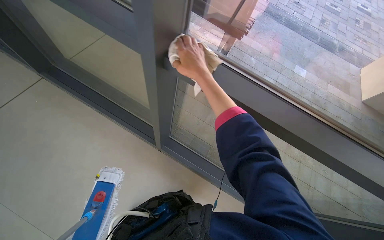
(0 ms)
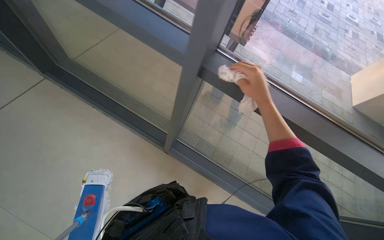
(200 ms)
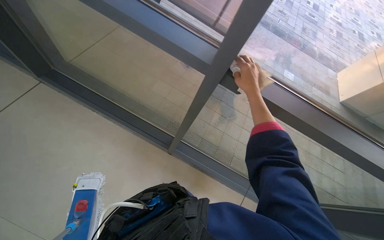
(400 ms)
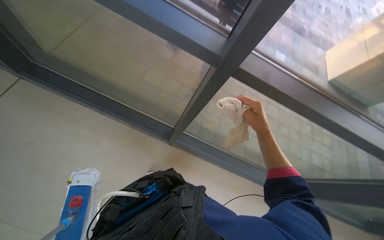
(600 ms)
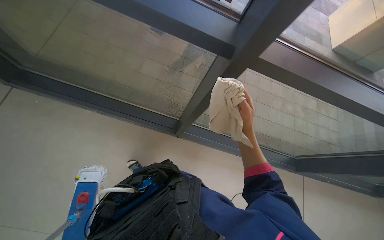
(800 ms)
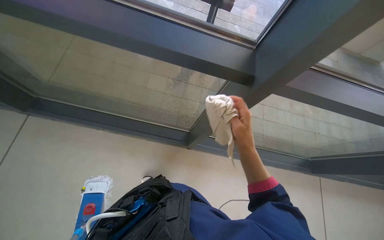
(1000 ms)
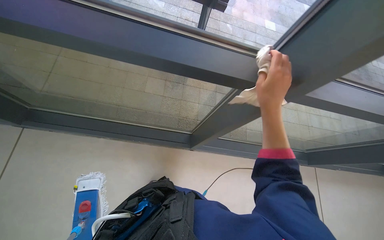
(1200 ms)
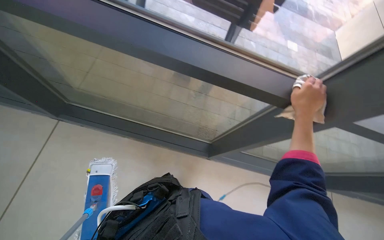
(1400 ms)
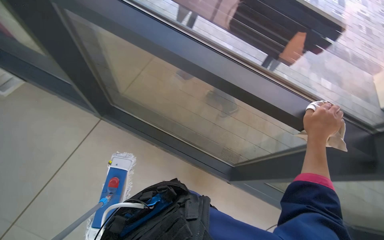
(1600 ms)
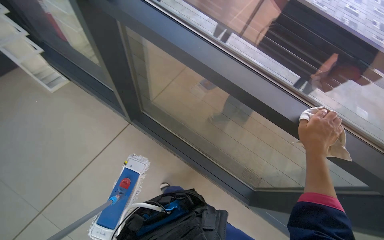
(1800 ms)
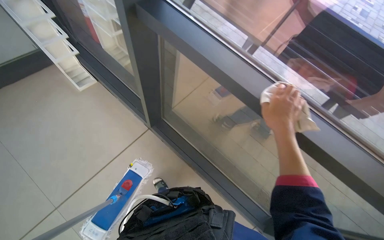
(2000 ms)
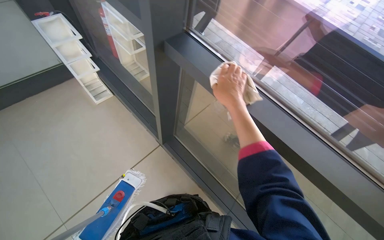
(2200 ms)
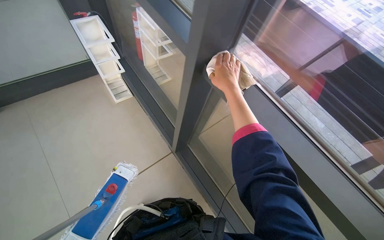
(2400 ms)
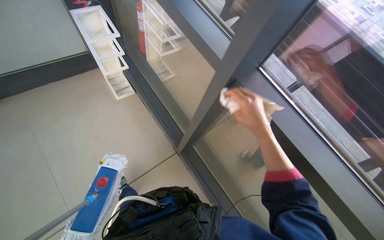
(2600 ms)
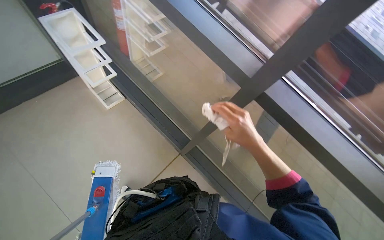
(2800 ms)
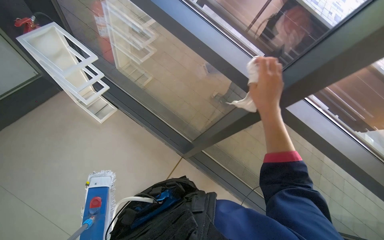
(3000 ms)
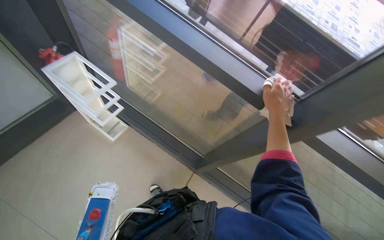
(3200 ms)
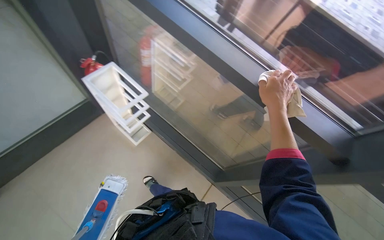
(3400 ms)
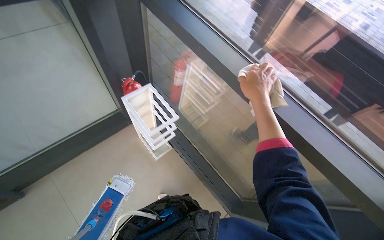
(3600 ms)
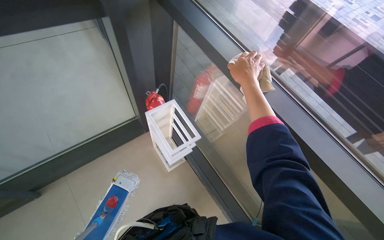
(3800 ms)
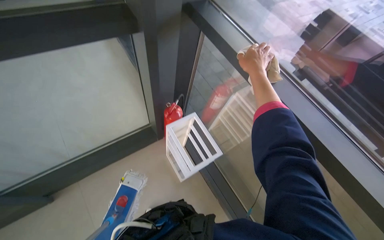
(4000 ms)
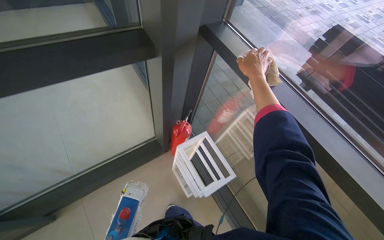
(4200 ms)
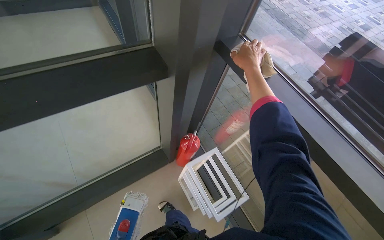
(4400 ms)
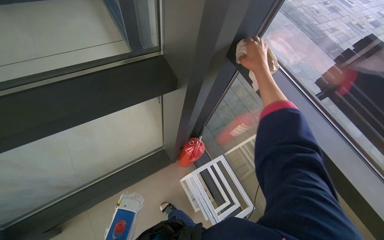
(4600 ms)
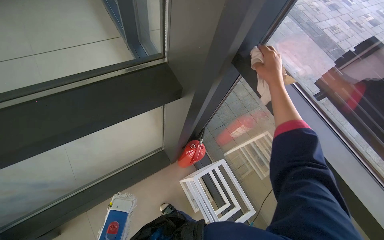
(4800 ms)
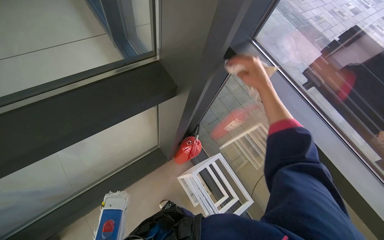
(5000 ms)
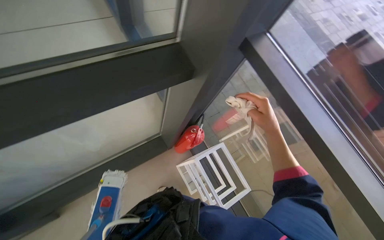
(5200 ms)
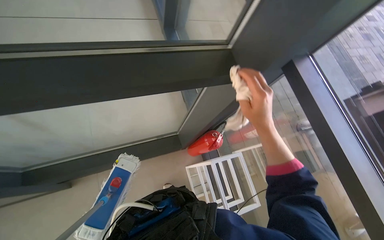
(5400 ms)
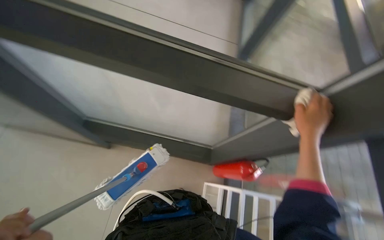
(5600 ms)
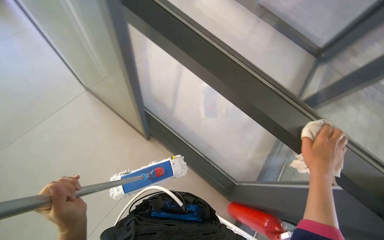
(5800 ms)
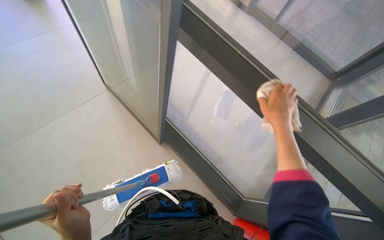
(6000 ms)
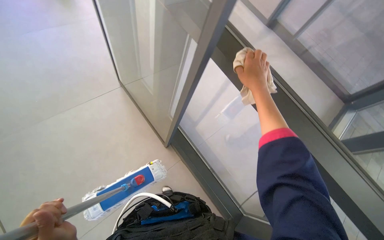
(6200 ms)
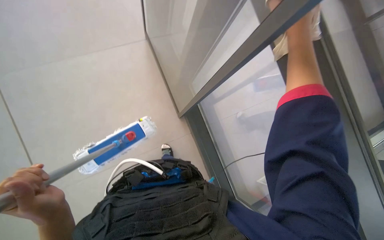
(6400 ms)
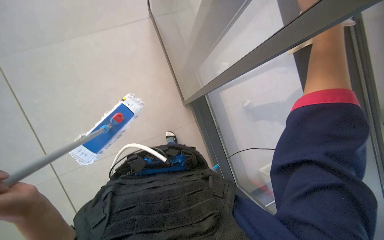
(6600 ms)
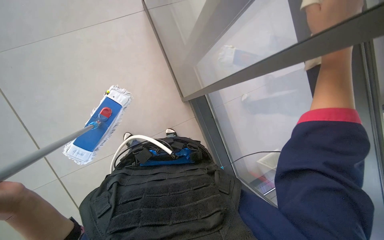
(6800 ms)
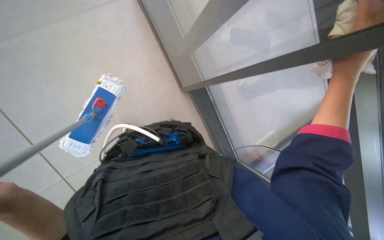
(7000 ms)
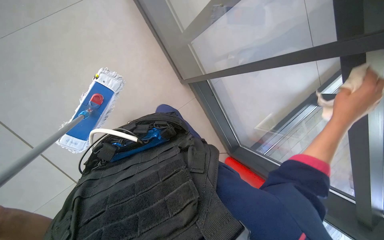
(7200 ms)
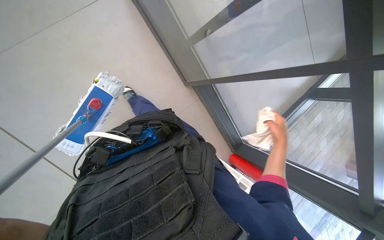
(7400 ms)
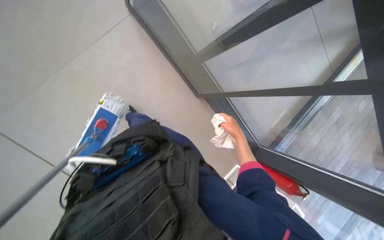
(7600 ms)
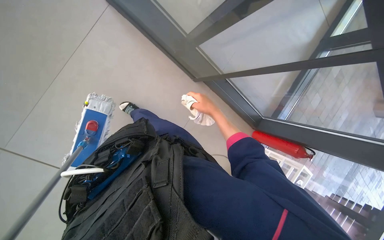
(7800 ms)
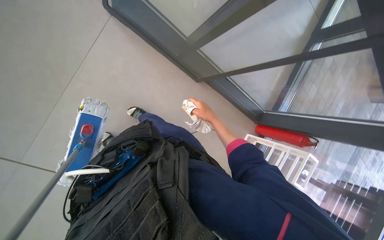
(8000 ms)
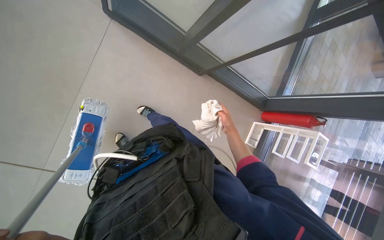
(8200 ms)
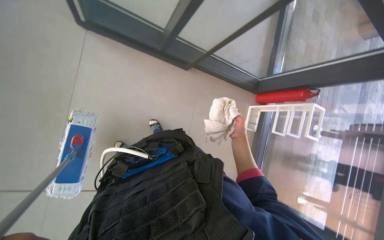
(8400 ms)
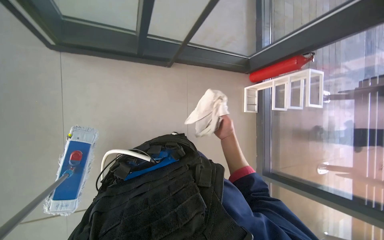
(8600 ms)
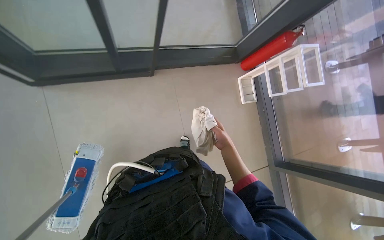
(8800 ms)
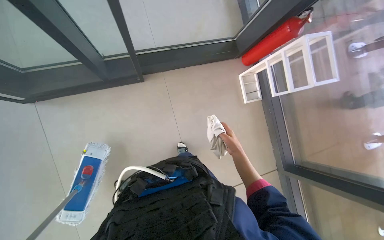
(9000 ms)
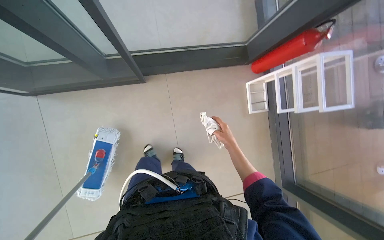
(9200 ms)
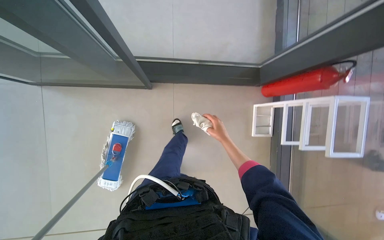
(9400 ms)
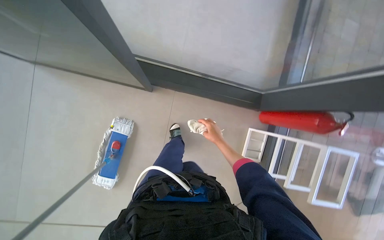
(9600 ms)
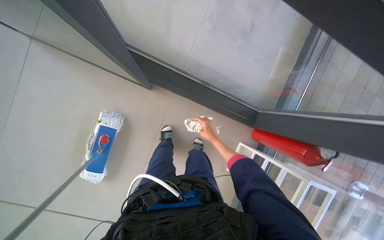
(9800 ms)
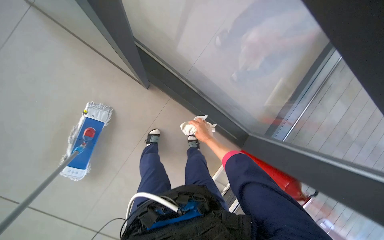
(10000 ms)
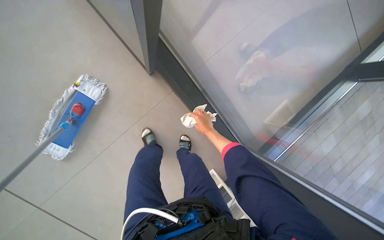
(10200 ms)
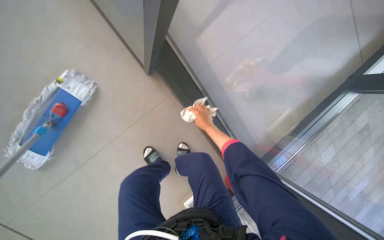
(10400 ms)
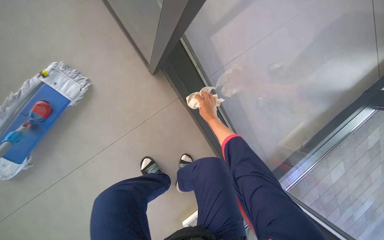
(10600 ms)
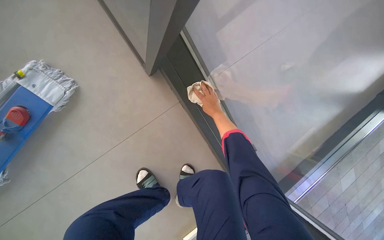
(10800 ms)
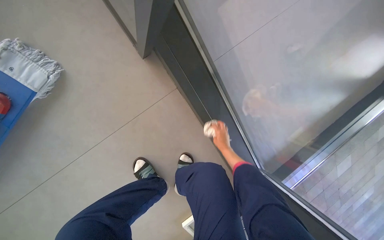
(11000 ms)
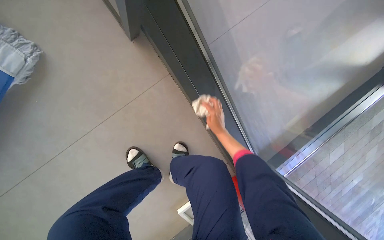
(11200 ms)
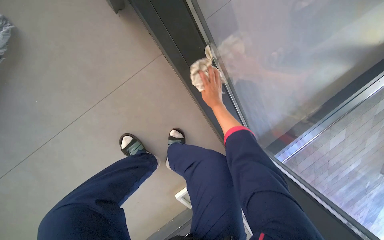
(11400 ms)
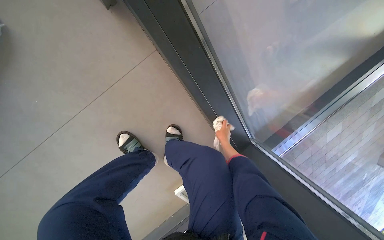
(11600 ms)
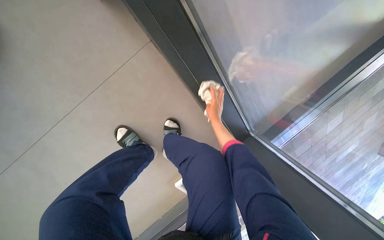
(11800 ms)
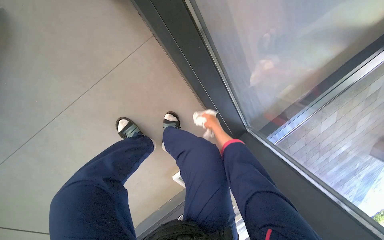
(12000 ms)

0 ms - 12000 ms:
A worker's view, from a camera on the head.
Job: cleaning windows.
The whole recording: Wiping windows with cloth. The worker wipes the window frames and glass with a cloth.
0 ms - 1600 ms: The right hand moves left and right over roughly 35 cm, changing direction 2 times.
1600 ms - 3000 ms: The right hand is displaced to the left by some 20 cm.
3000 ms - 4400 ms: The view swings some 40 degrees to the left. The wearer looks about 25 degrees further upward. The right hand shifts about 35 cm up the picture.
6000 ms - 7600 ms: The camera pitches downward, by about 30 degrees.
7600 ms - 9000 ms: The scene rotates counterclockwise by approximately 50 degrees.
9000 ms - 10400 ms: The camera pitches upward, by about 15 degrees. Everything in view rotates some 65 degrees clockwise.
10400 ms - 12000 ms: The view tilts approximately 20 degrees downward. The right hand swings up and down the picture, some 20 cm each way, with 3 reversals.

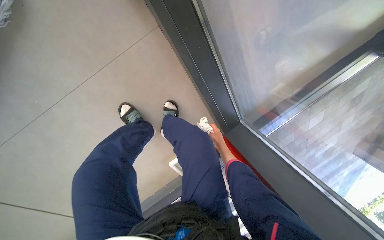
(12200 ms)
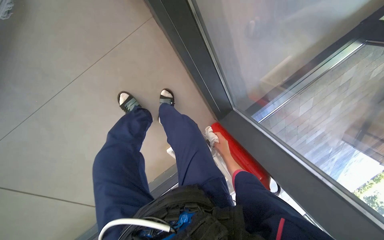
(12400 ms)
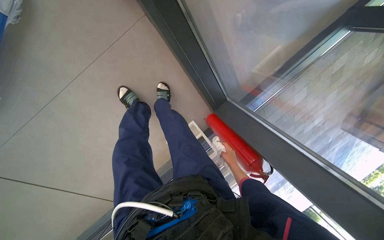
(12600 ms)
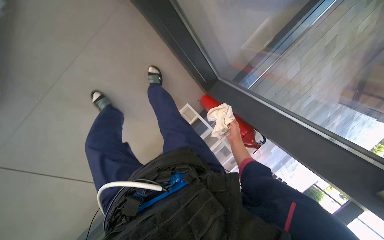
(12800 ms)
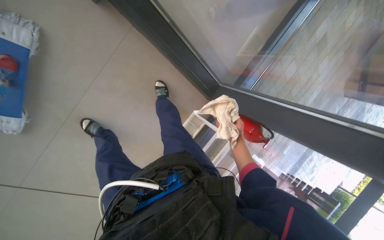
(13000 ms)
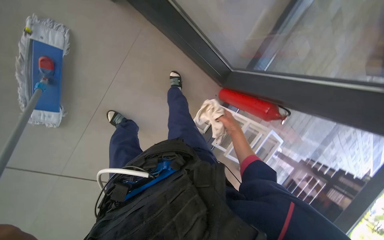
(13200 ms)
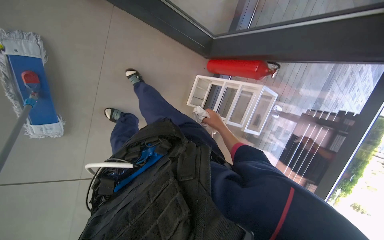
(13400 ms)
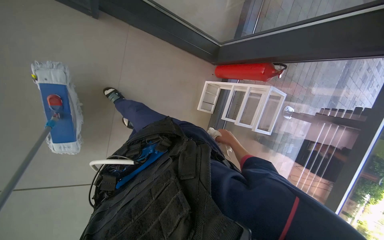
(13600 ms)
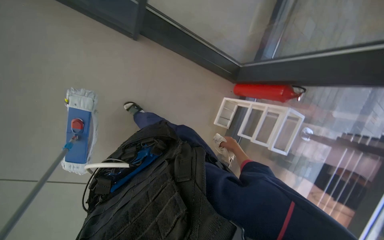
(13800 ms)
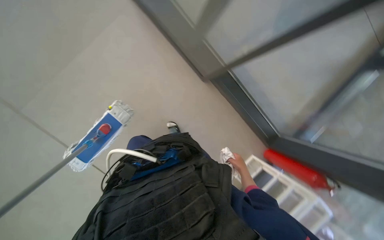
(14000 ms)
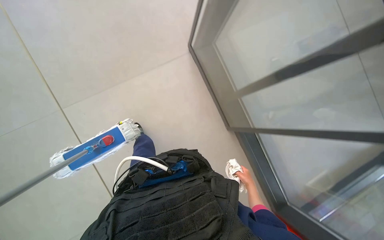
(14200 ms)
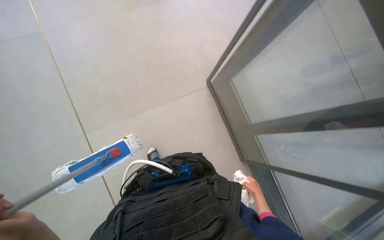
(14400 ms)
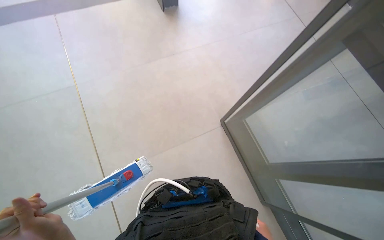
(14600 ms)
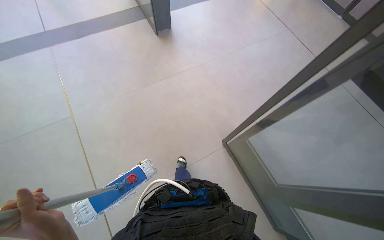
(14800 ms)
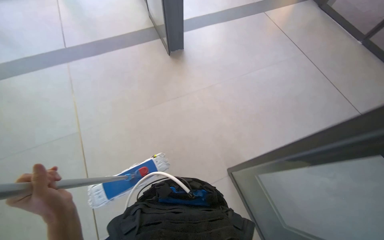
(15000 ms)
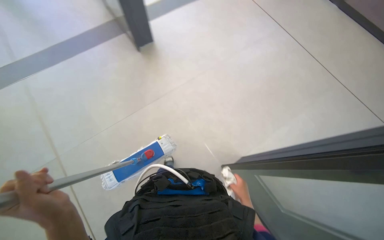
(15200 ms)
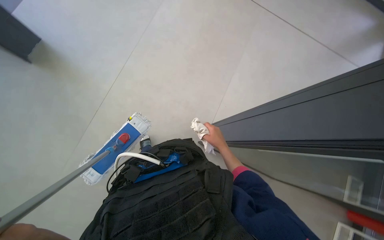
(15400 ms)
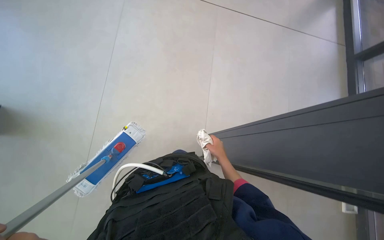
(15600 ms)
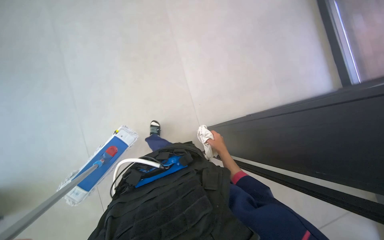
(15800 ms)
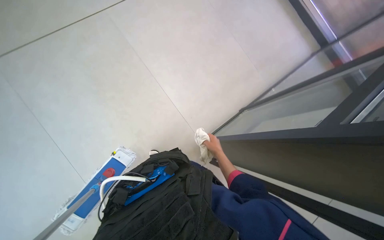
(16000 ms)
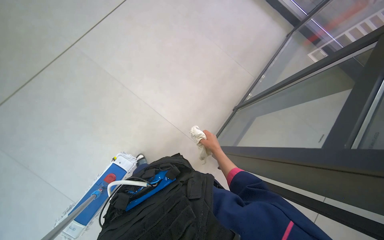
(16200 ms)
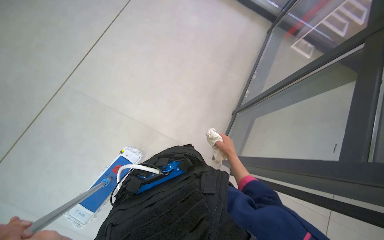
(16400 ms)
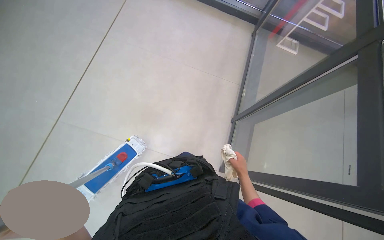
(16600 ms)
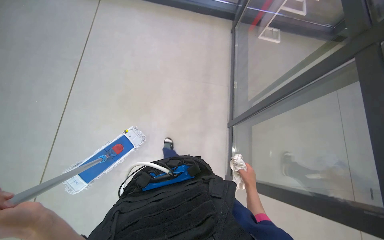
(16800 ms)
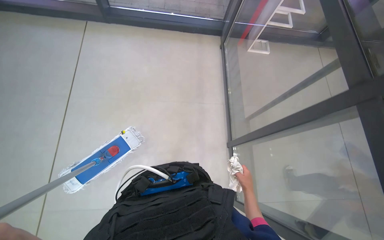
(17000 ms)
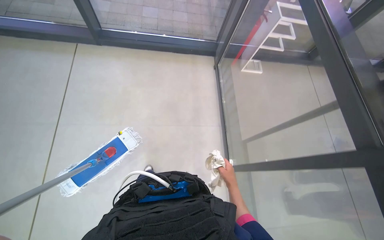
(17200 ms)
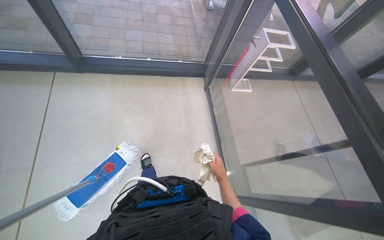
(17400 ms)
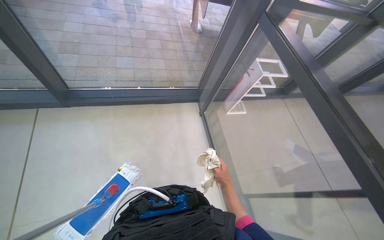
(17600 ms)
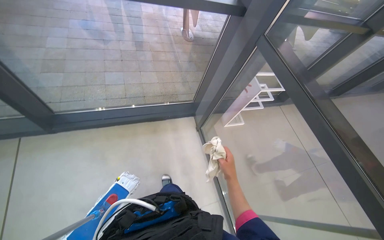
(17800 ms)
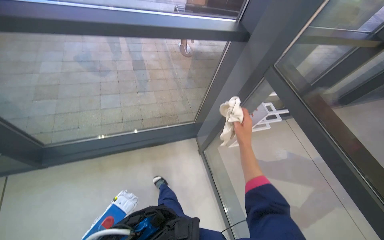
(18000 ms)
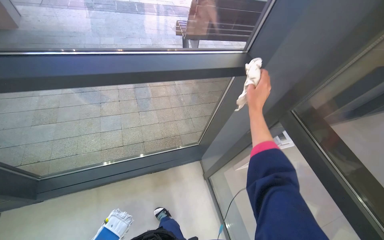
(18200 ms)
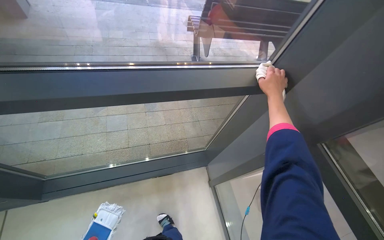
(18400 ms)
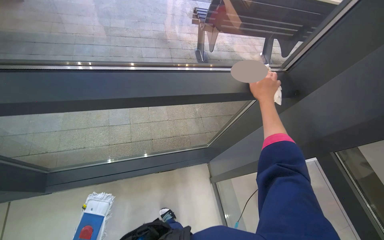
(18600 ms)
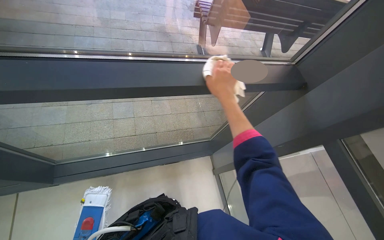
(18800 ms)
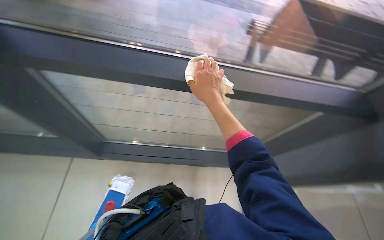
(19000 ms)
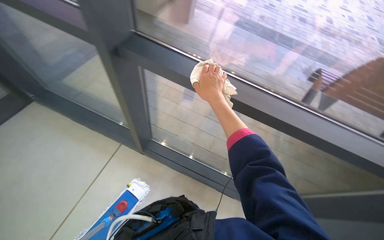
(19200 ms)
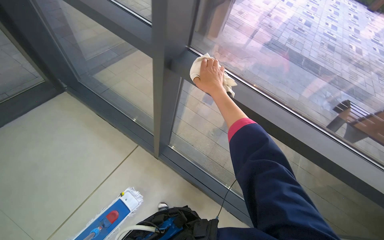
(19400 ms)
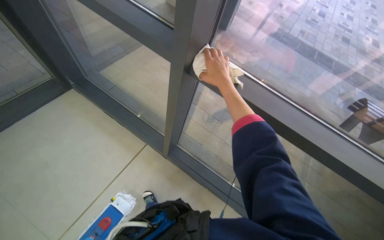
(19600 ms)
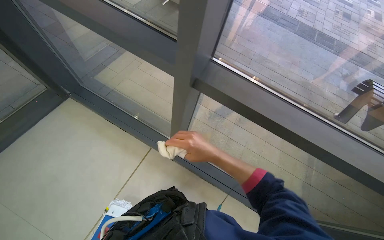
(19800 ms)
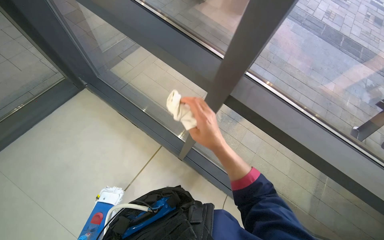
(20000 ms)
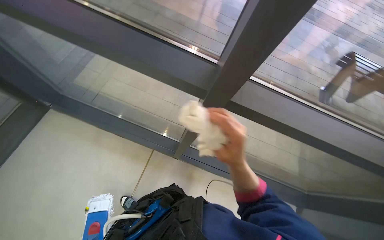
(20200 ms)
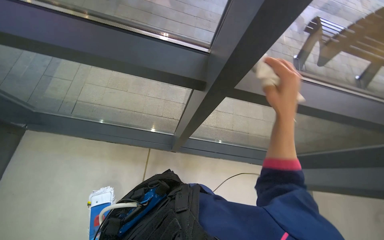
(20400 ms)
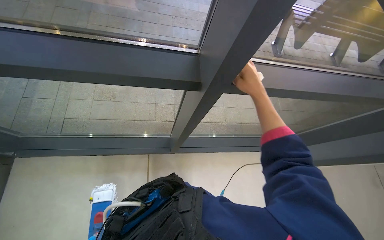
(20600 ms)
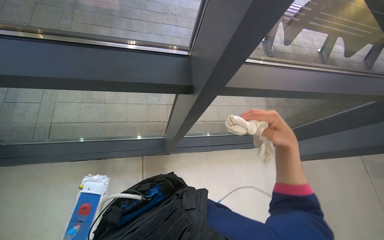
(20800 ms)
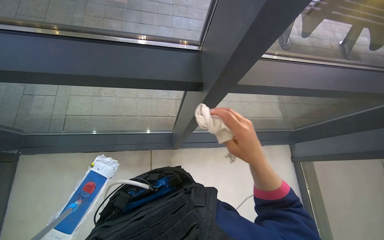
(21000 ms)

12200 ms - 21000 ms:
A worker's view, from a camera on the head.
Job: cleaning windows.
The whole recording: Wiping windows with cloth. The worker wipes the window frames and glass with a cloth.
12200 ms - 13600 ms: The wearer moves roughly 40 cm. The camera pitches downward, by some 15 degrees. The scene rotates counterclockwise by roughly 35 degrees.
13600 ms - 15200 ms: The head turns to the left by some 55 degrees. The view tips upward by roughly 65 degrees.
15200 ms - 16600 ms: The head turns to the right by roughly 30 degrees.
16600 ms - 18000 ms: The camera travels roughly 1.5 m. The head rotates roughly 35 degrees to the right.
